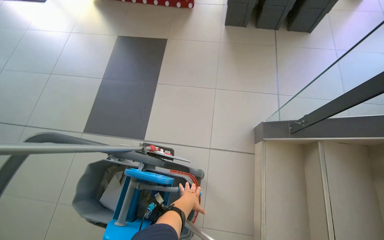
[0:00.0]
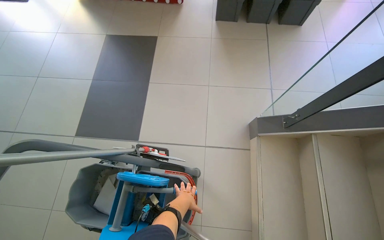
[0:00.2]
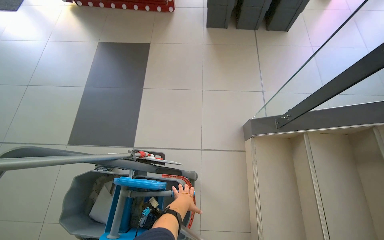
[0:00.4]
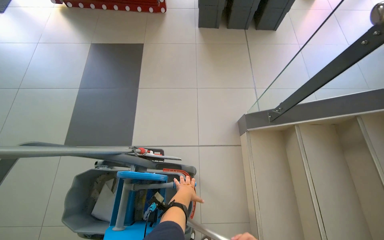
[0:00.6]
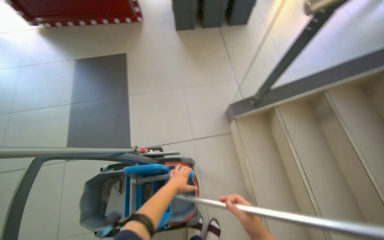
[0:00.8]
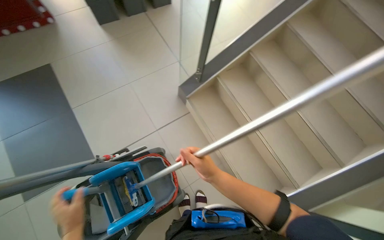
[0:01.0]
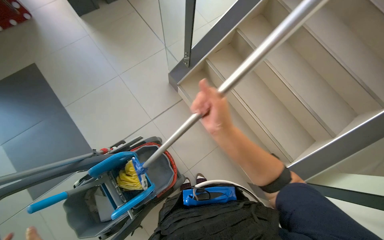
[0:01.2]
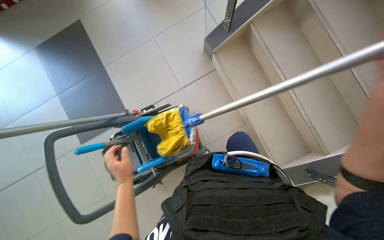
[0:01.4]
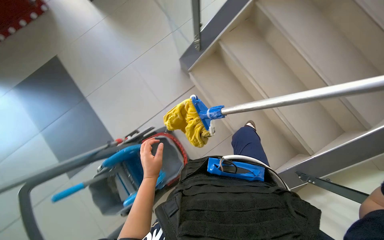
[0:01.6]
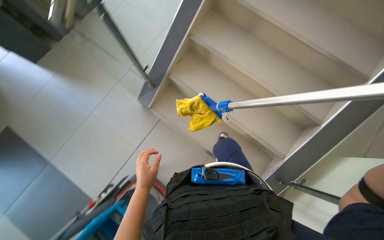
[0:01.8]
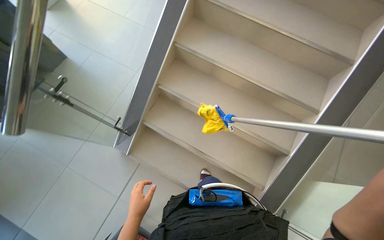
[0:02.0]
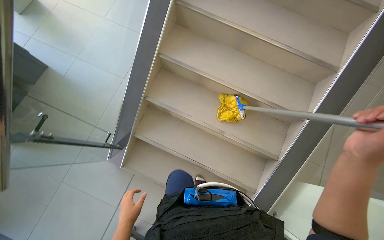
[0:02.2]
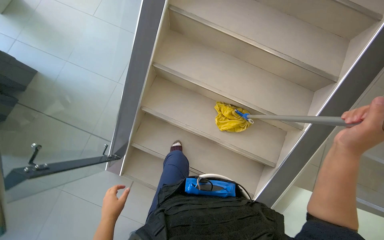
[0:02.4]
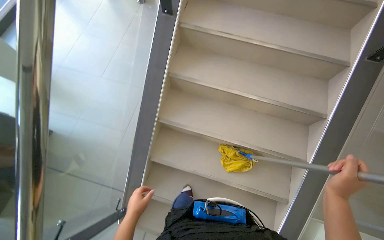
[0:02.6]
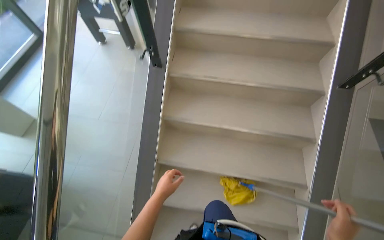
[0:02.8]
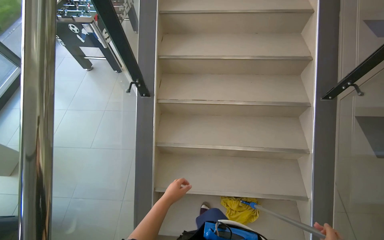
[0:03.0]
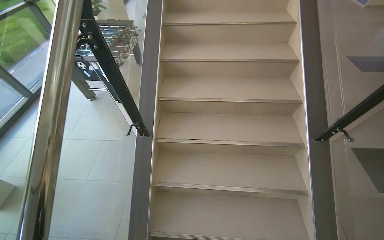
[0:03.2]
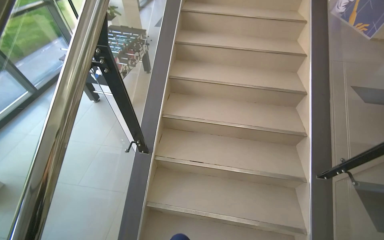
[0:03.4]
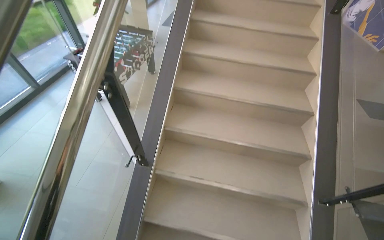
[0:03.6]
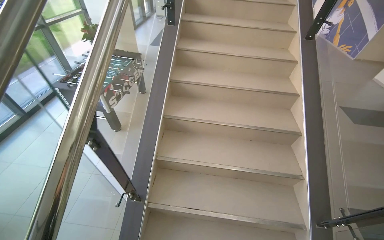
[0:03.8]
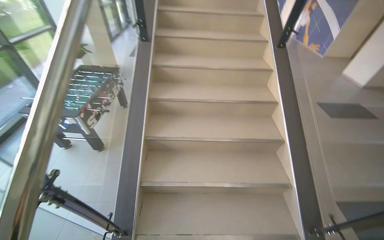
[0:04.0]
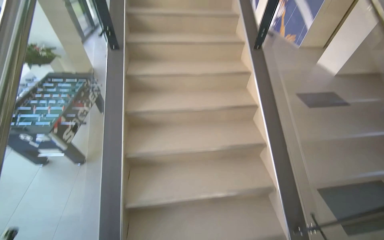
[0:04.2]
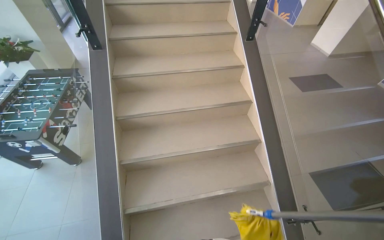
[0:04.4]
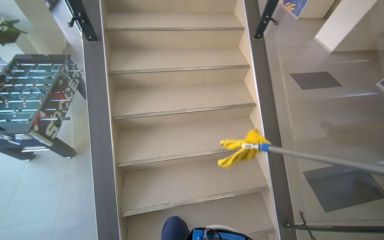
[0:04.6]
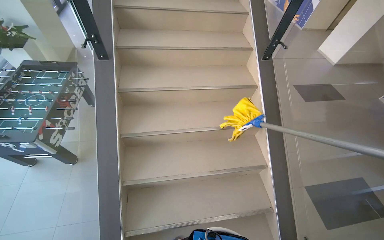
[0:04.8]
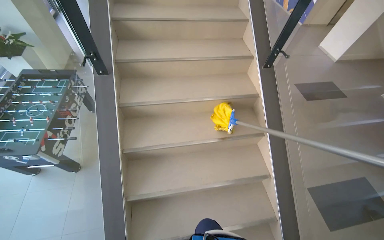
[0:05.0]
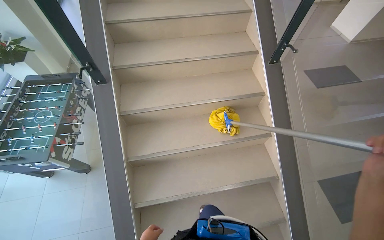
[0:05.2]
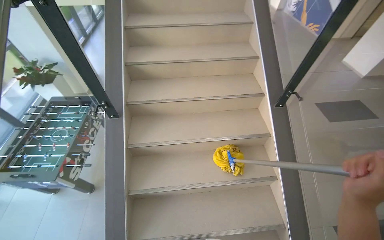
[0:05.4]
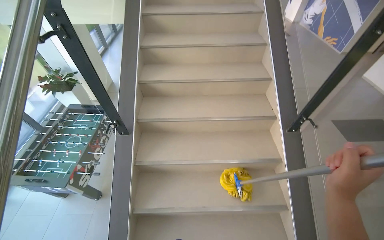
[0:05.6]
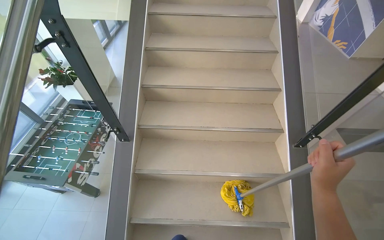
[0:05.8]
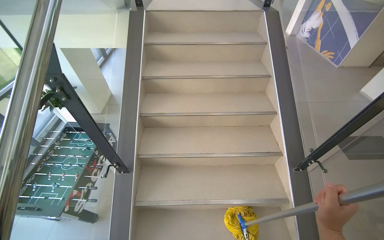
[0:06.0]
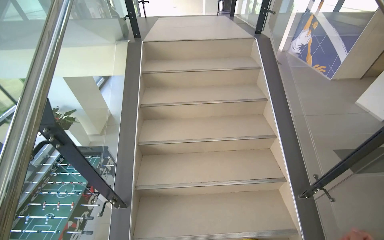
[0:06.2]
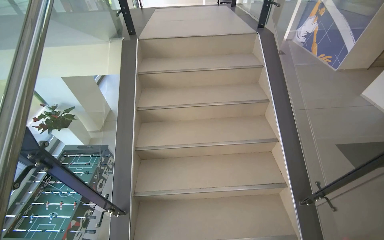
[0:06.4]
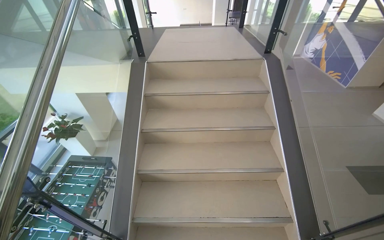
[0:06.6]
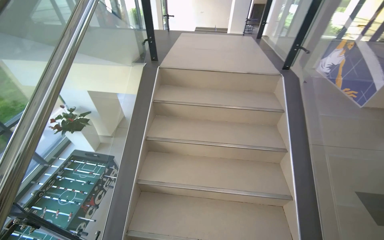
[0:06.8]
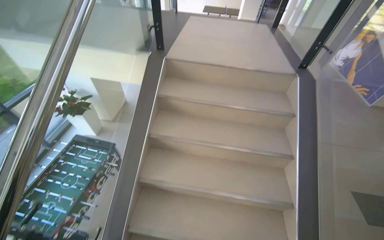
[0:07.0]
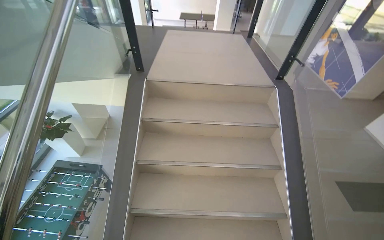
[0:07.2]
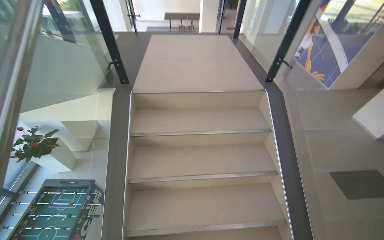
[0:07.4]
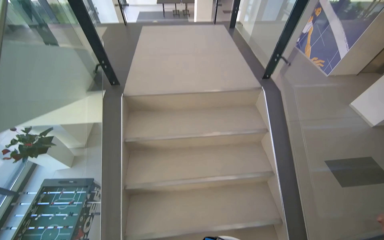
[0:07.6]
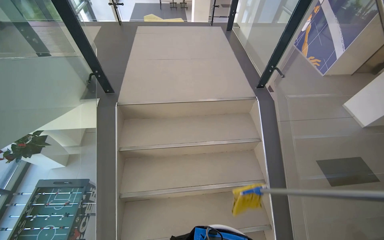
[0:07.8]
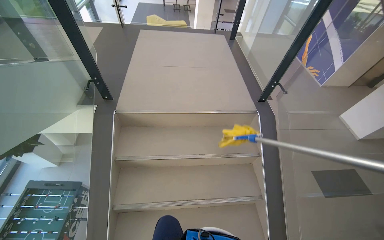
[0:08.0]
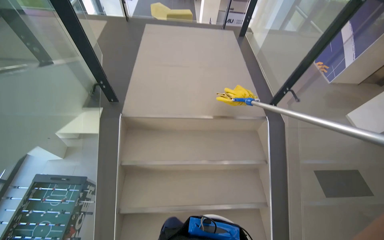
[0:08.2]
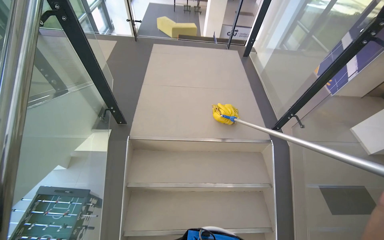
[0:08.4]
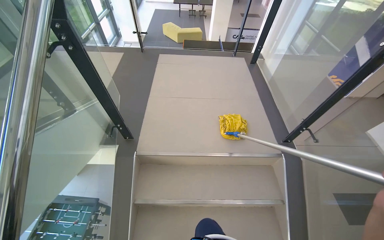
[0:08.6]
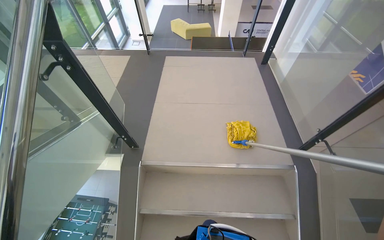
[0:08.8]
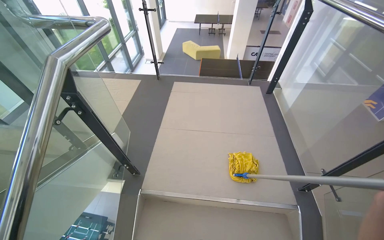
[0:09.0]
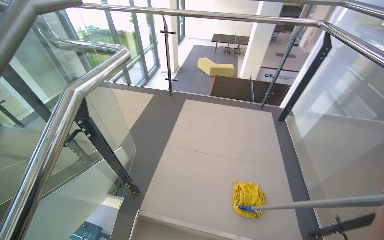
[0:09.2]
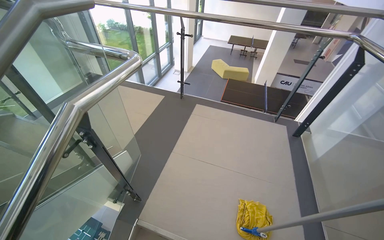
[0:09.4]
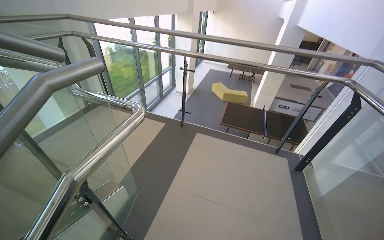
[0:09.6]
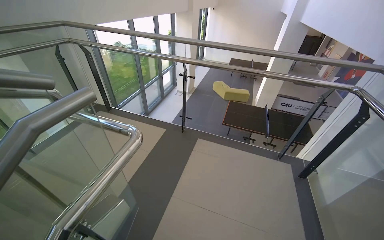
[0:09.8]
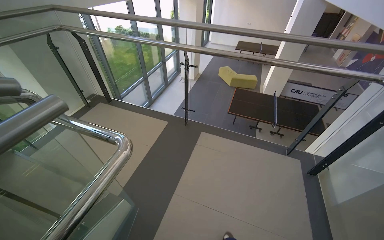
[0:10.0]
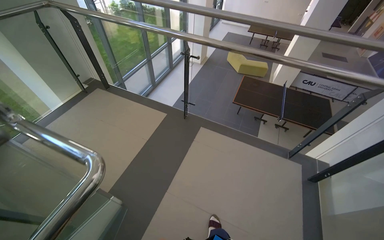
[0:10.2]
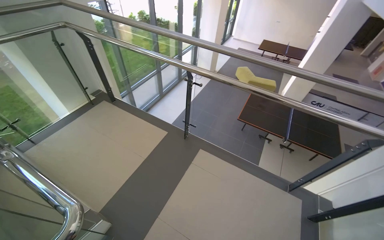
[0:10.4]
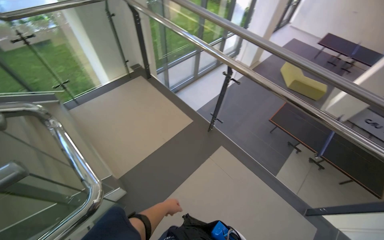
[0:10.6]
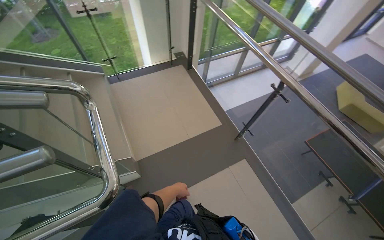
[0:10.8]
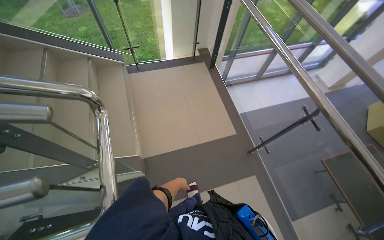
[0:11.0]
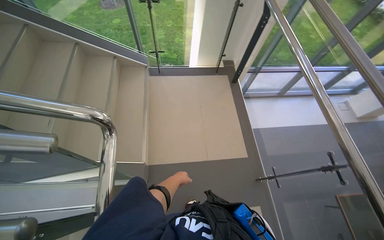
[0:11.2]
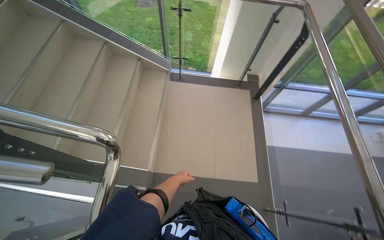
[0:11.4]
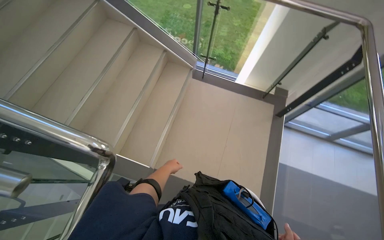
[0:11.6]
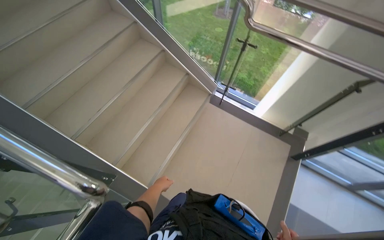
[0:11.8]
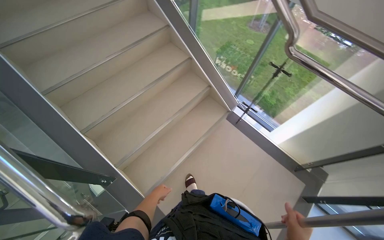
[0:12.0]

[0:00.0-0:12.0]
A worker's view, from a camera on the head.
Job: mopping floor.
The whole recording: Mopping stairs. The worker mops the stairs using a long-handled mop.
0:00.0 to 0:01.6: The head turns to the right by some 40 degrees. The wearer looks about 15 degrees further downward.
0:01.6 to 0:03.0: The camera travels approximately 50 cm. The view tilts some 25 degrees upward.
0:03.0 to 0:04.4: The camera is carried about 90 cm.
0:04.4 to 0:06.0: The head travels about 90 cm.
0:06.0 to 0:07.6: The head travels about 90 cm.
0:07.6 to 0:09.0: The wearer moves about 70 cm.
0:09.0 to 0:10.4: The camera travels some 90 cm. The wearer's head swings approximately 25 degrees to the left.
0:10.4 to 0:12.0: The camera travels approximately 90 cm. The wearer's head swings about 105 degrees to the left.

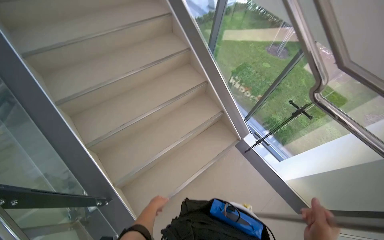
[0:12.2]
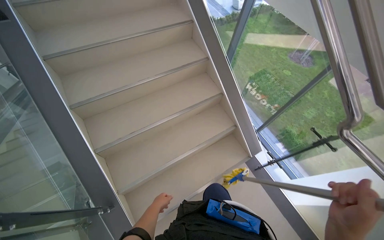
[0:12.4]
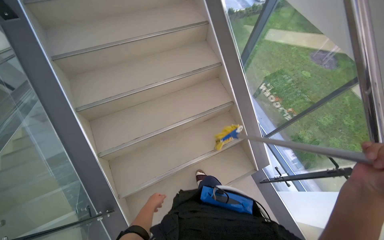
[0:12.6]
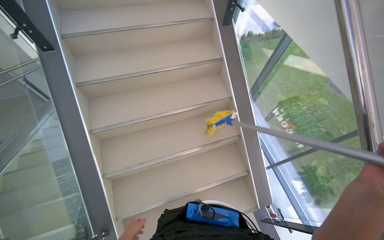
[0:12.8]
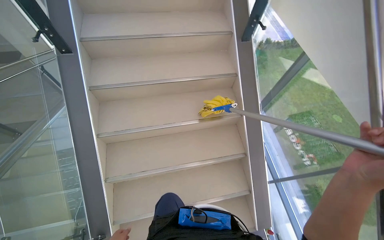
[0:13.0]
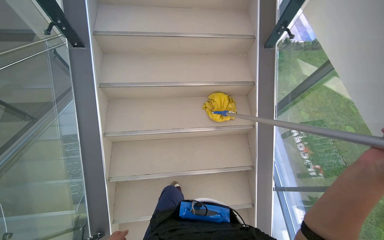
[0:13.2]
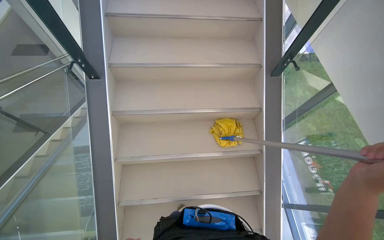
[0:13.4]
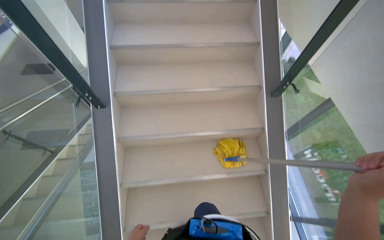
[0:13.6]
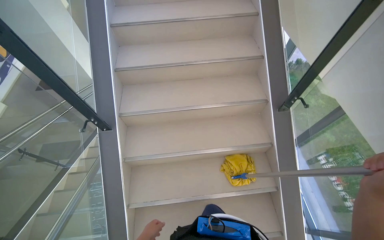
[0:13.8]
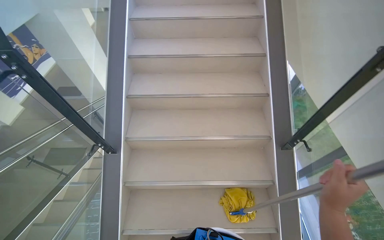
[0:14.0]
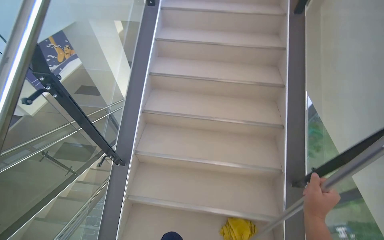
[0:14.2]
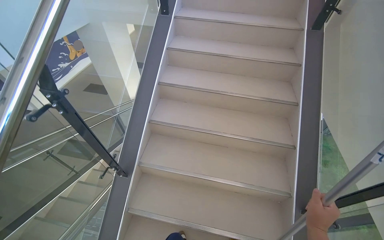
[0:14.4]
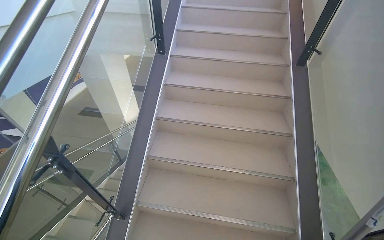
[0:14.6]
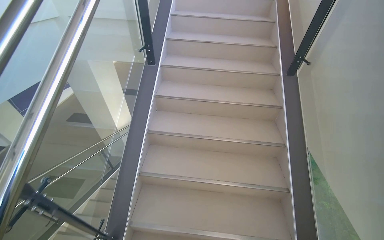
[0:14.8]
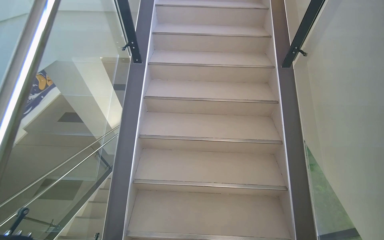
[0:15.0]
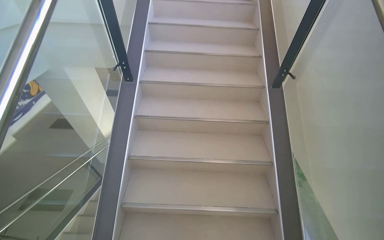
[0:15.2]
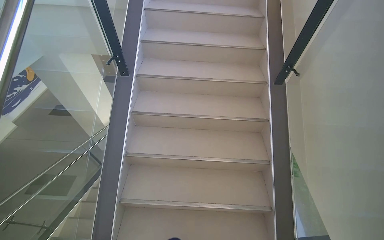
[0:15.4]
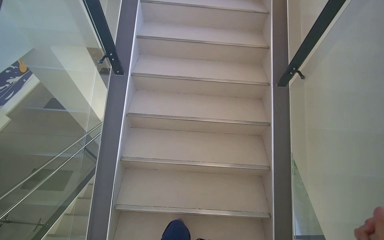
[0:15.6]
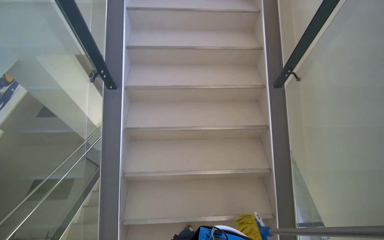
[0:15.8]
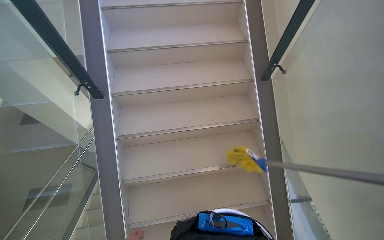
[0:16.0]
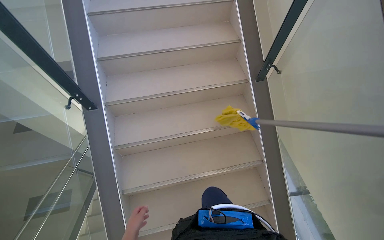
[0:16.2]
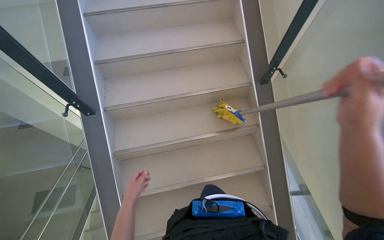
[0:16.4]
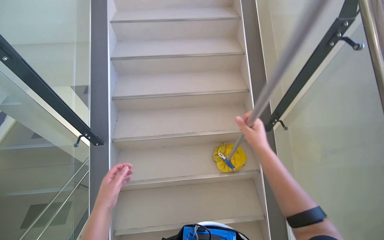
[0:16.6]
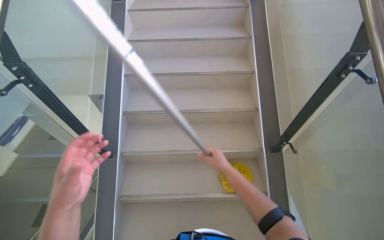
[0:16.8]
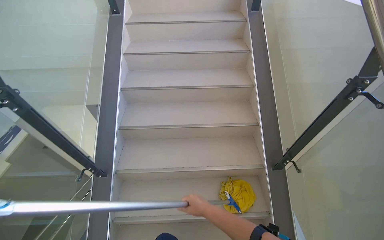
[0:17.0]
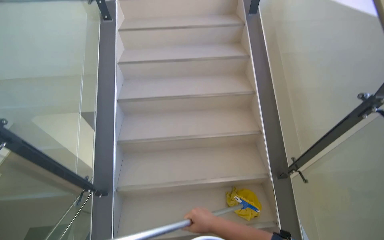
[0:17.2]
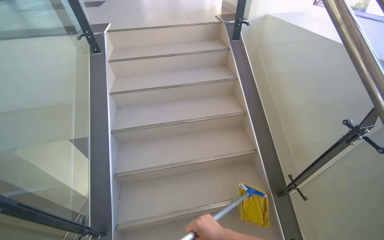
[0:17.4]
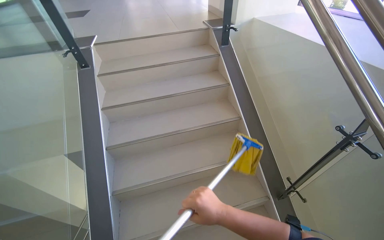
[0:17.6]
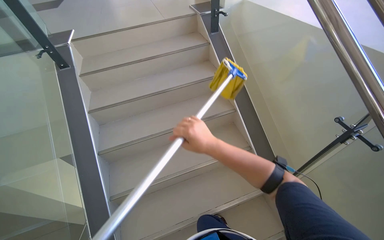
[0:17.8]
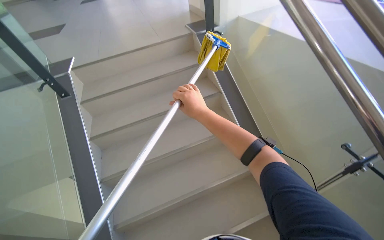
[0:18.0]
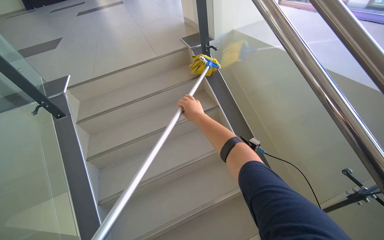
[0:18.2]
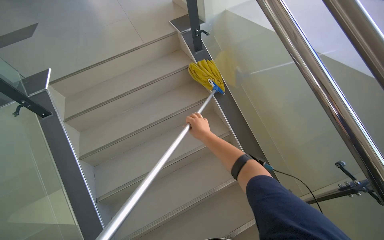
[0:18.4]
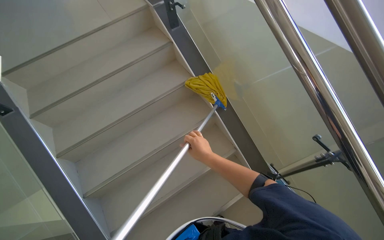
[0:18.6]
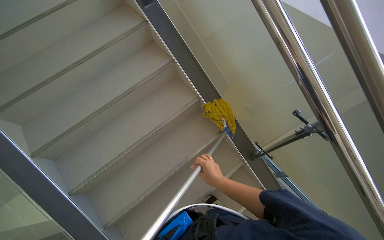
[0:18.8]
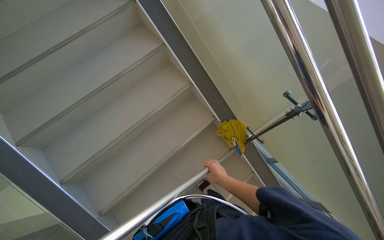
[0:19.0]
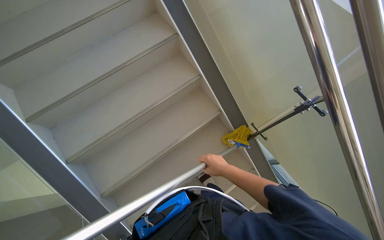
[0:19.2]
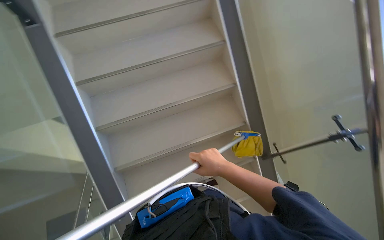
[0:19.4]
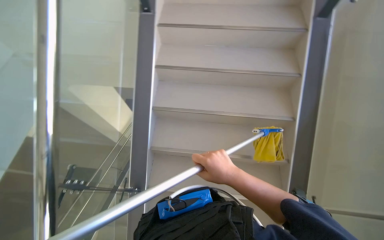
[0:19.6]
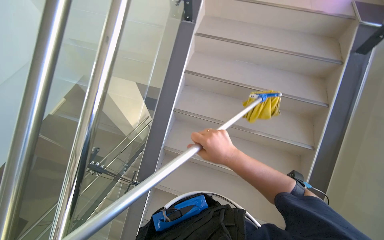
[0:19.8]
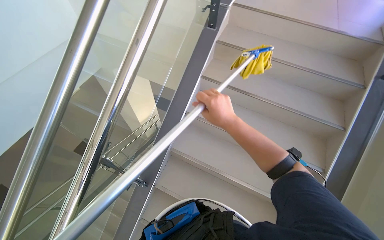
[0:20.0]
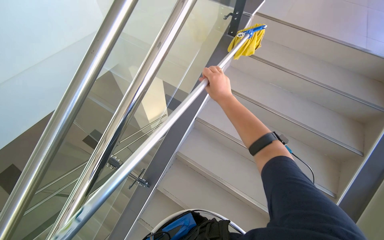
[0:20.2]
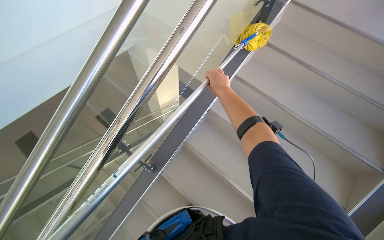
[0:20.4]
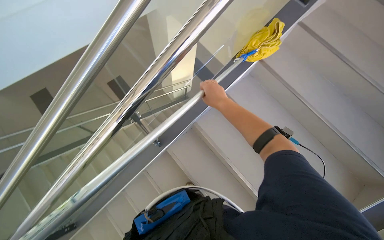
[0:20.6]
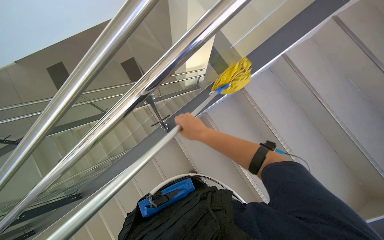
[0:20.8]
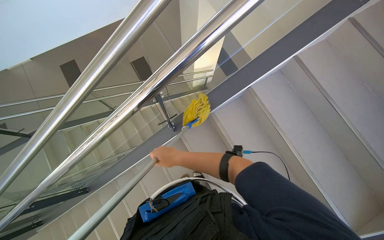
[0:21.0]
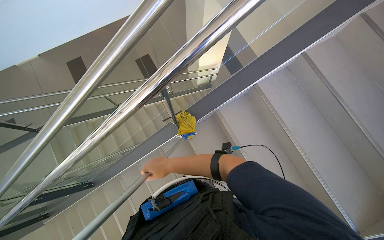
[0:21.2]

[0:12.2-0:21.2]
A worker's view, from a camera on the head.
Job: mopping floor.
The whole recording: Mopping stairs. The worker mops the stairs using a long-handled mop.
0:12.2 to 0:13.8: The camera travels roughly 80 cm. The wearer's head swings some 30 degrees to the left.
0:13.8 to 0:15.2: The wearer moves roughly 80 cm. The view tips upward by approximately 15 degrees.
0:15.2 to 0:16.6: The camera is carried approximately 70 cm.
0:16.6 to 0:18.2: The head travels about 70 cm.
0:18.2 to 0:19.8: The view tips downward by approximately 20 degrees.
0:19.8 to 0:21.2: The head rotates roughly 45 degrees to the left. The view tips downward by approximately 15 degrees.
